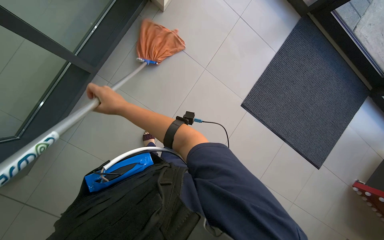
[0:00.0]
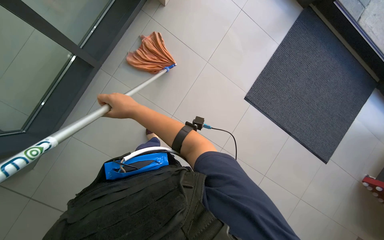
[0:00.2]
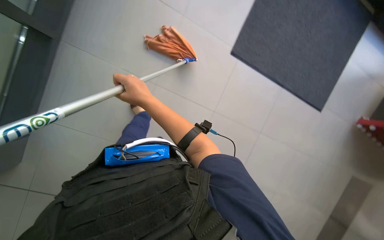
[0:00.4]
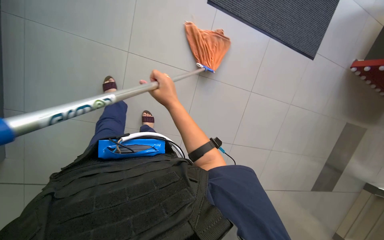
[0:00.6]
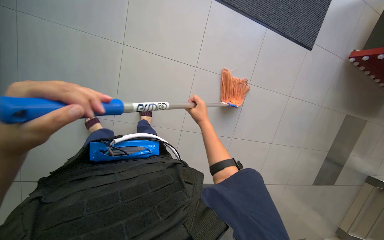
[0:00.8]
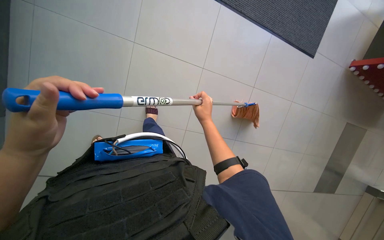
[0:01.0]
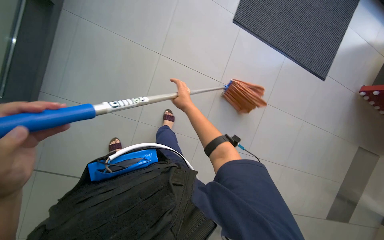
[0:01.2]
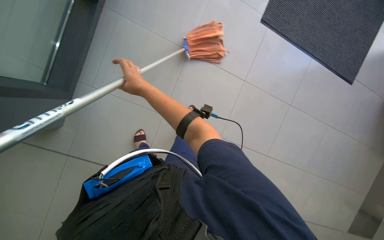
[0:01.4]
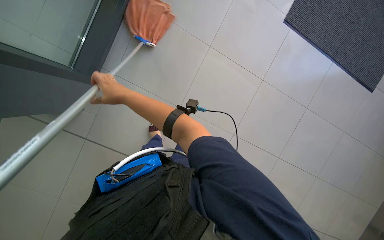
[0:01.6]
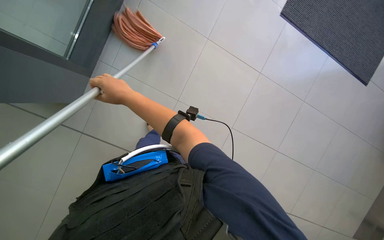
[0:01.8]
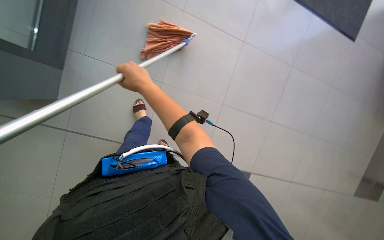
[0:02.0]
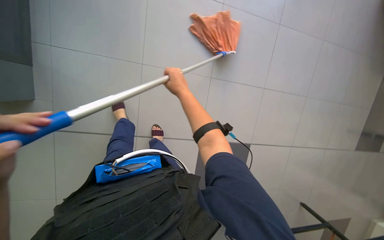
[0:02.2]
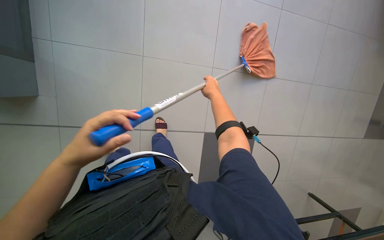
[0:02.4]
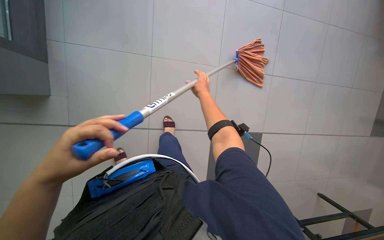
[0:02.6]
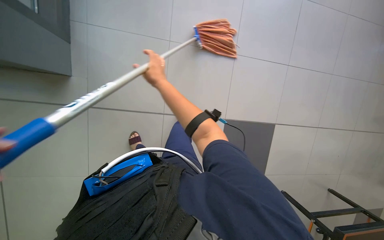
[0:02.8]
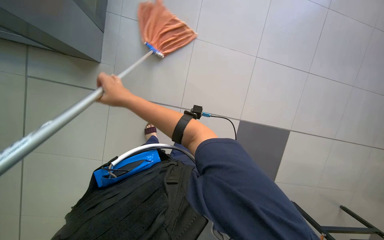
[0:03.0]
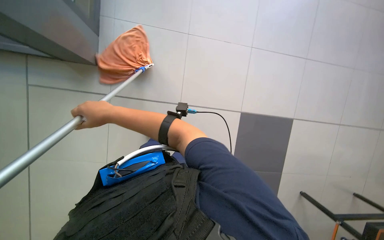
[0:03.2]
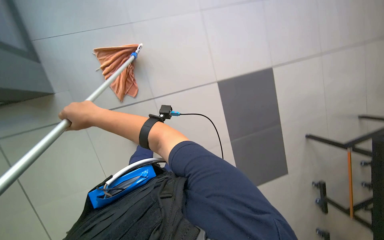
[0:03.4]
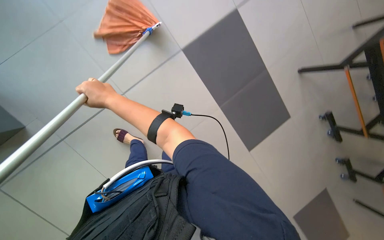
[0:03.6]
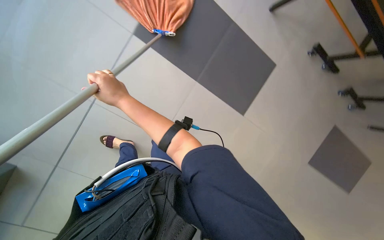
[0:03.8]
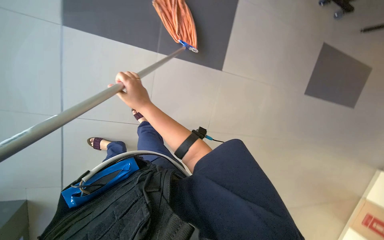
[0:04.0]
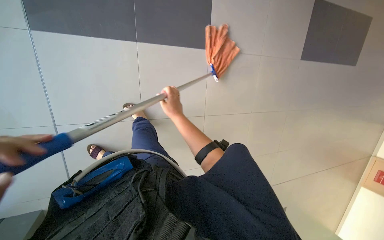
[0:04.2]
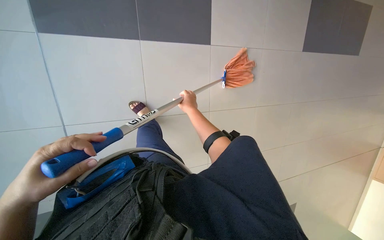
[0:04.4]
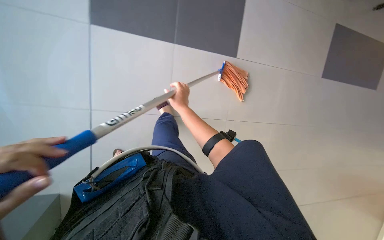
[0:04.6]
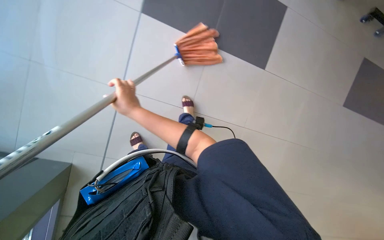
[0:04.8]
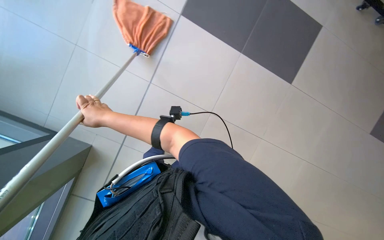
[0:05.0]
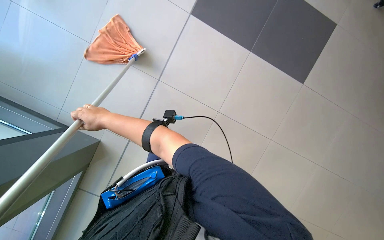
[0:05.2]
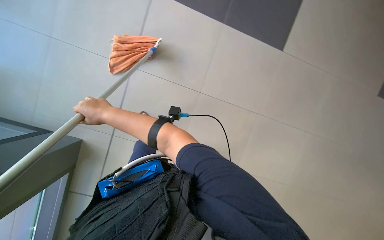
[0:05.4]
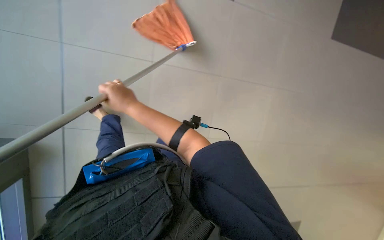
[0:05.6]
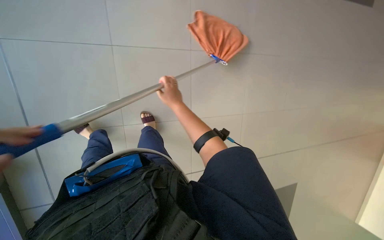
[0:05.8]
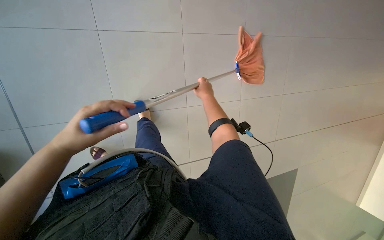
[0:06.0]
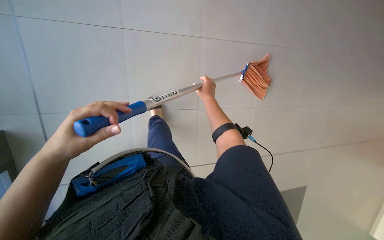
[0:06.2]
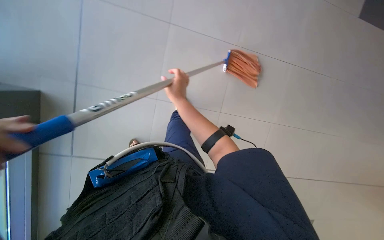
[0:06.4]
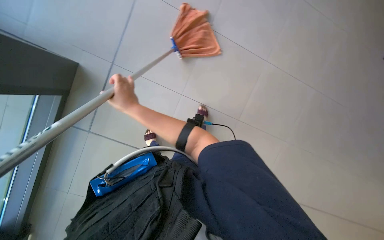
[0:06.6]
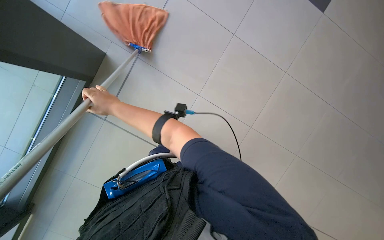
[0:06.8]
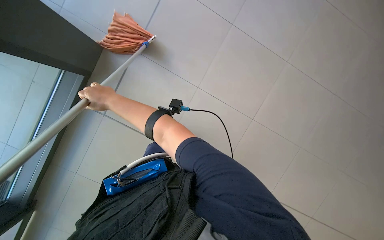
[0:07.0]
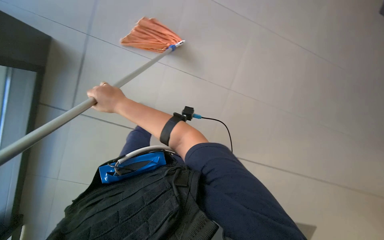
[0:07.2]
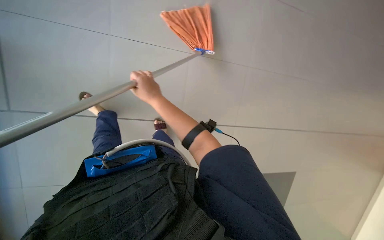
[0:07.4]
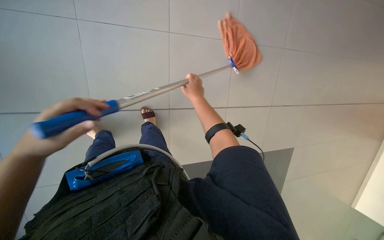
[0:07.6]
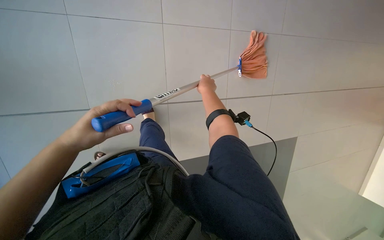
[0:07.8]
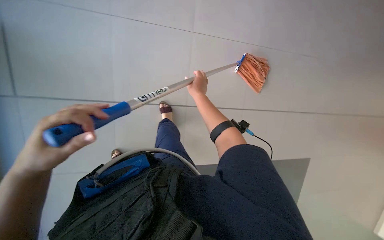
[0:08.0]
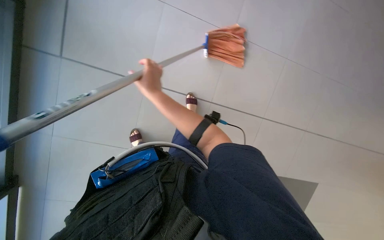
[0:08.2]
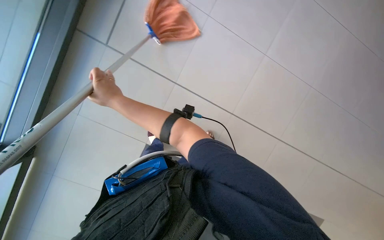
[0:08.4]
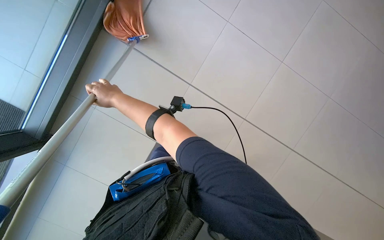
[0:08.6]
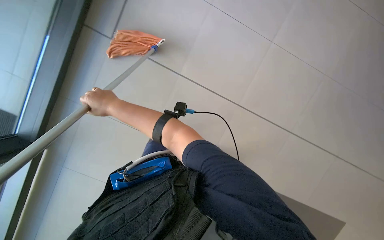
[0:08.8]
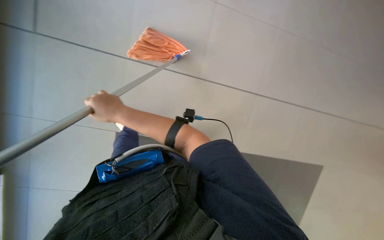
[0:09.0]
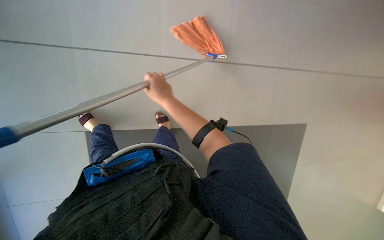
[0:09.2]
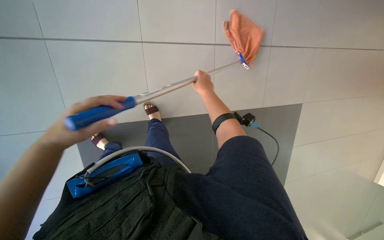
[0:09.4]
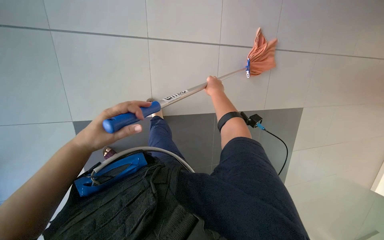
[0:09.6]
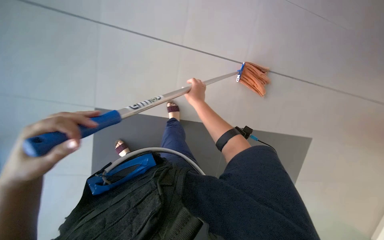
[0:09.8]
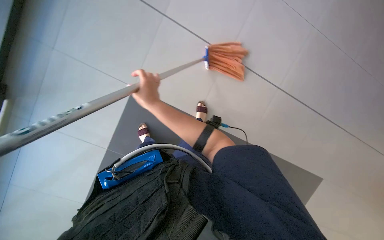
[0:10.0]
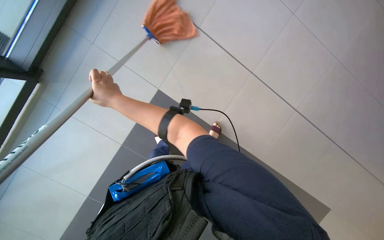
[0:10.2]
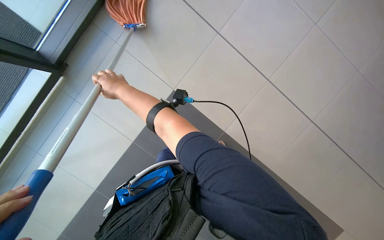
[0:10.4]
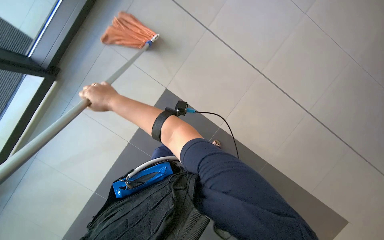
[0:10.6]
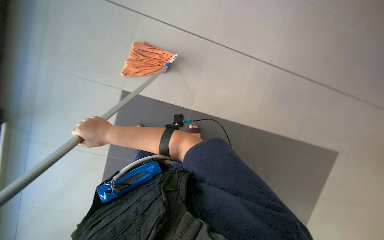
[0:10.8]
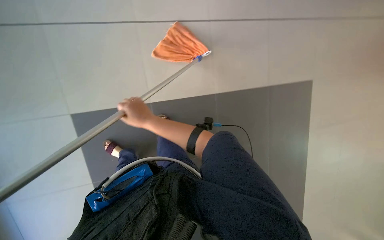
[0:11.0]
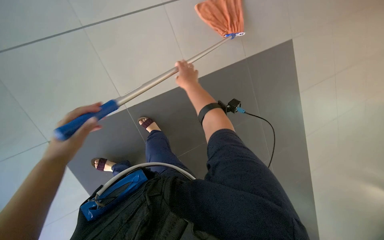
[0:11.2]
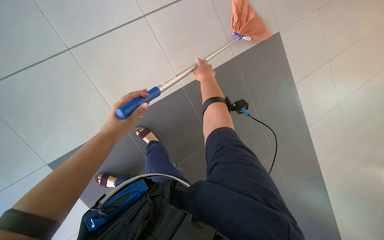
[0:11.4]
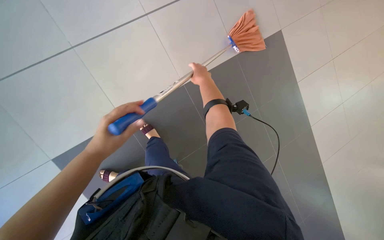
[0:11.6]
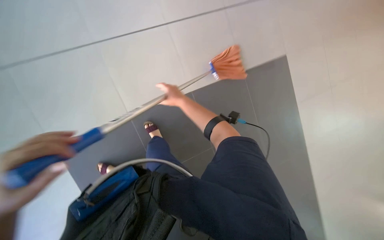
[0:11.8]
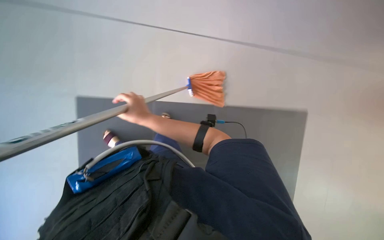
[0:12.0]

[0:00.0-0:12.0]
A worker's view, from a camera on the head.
Job: mopping floor.
The whole recording: Mopping the floor. The worker mops the floor with a mop, wrings it in the bucket, and changes the mop head.
0:03.0 to 0:04.4: Everything in view rotates some 45 degrees counterclockwise.
0:04.4 to 0:06.0: The right hand travels to the left and back again, approximately 30 cm each way.
0:07.6 to 0:09.0: The view tilts about 15 degrees upward. The right hand shifts approximately 30 cm nearer to the camera and to the left.
0:10.4 to 0:12.0: The right hand moves approximately 15 cm to the right and comes back.

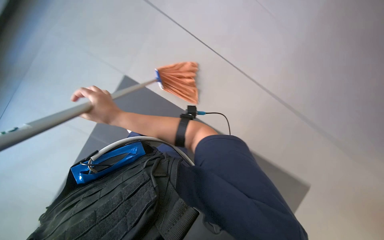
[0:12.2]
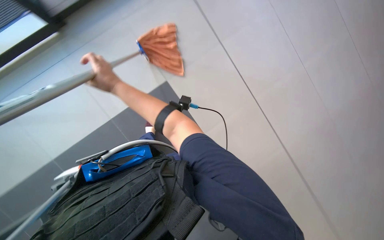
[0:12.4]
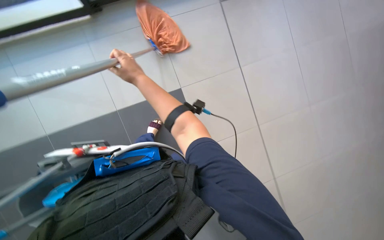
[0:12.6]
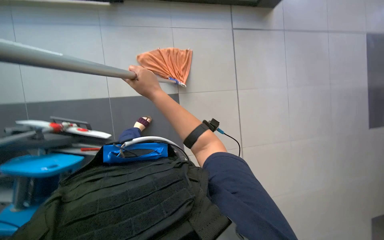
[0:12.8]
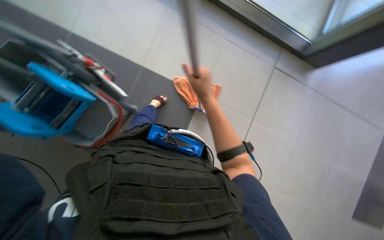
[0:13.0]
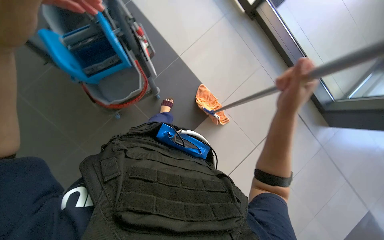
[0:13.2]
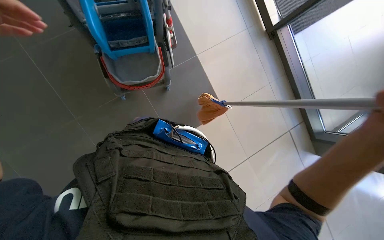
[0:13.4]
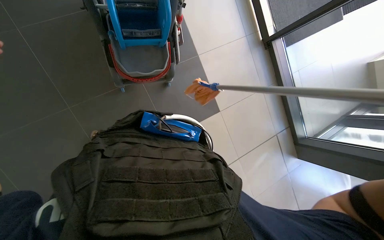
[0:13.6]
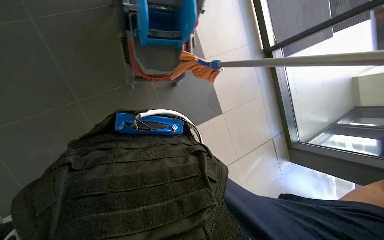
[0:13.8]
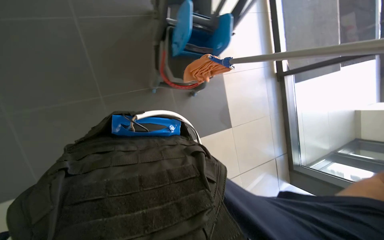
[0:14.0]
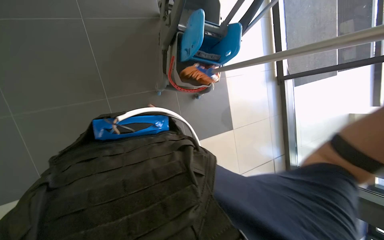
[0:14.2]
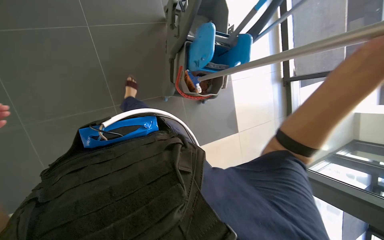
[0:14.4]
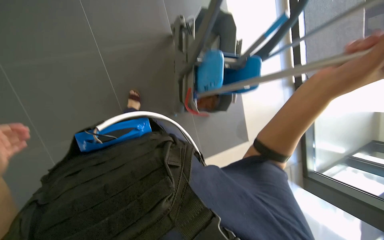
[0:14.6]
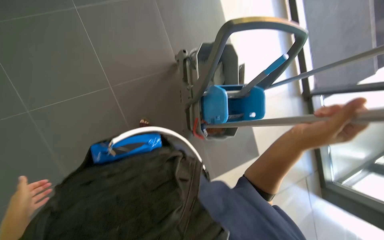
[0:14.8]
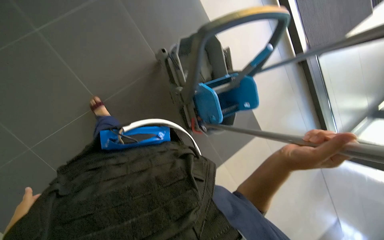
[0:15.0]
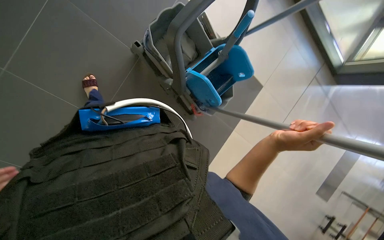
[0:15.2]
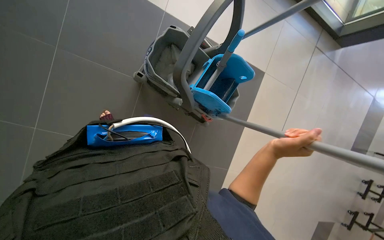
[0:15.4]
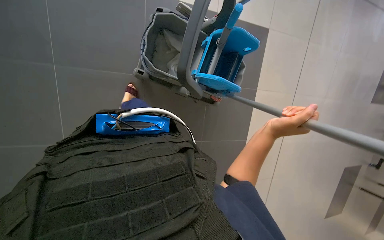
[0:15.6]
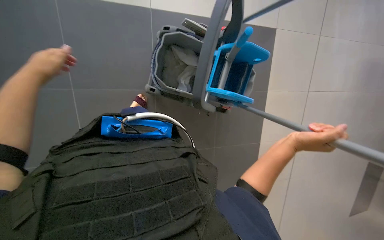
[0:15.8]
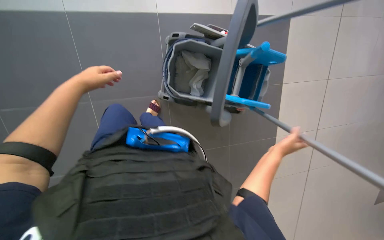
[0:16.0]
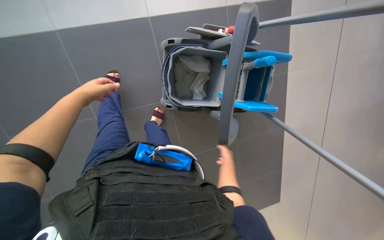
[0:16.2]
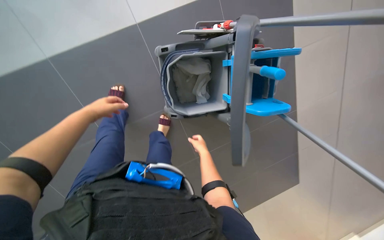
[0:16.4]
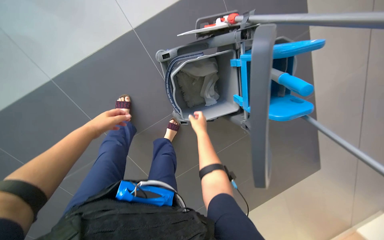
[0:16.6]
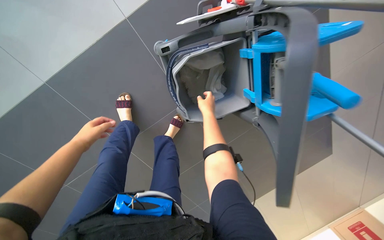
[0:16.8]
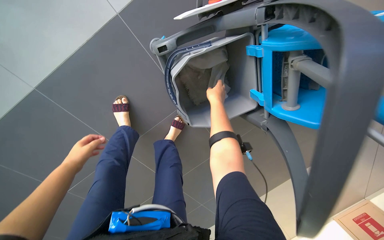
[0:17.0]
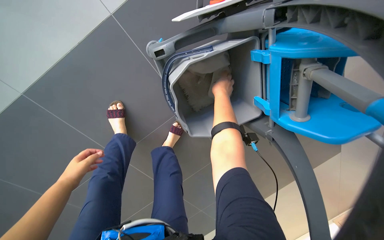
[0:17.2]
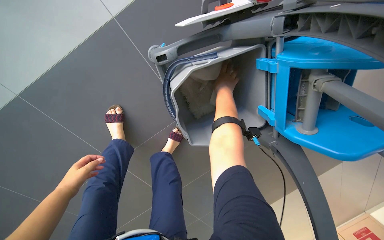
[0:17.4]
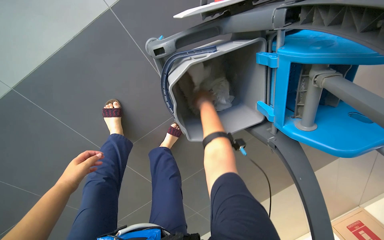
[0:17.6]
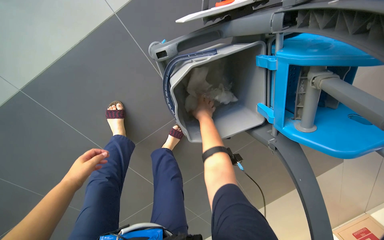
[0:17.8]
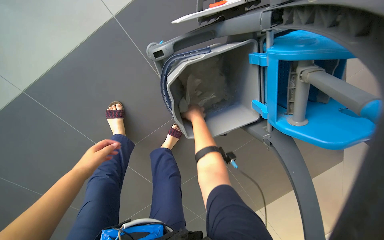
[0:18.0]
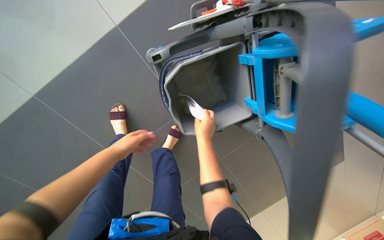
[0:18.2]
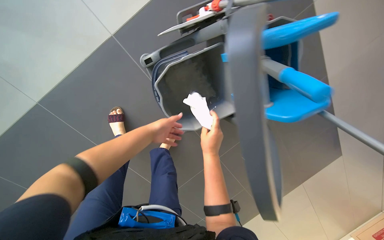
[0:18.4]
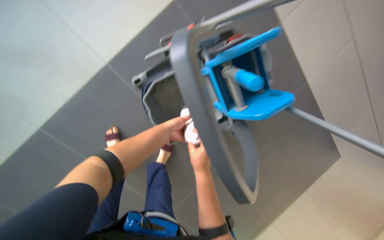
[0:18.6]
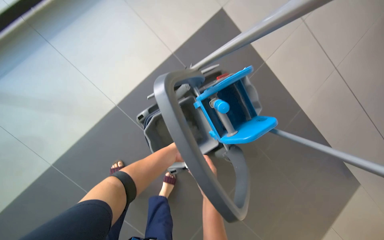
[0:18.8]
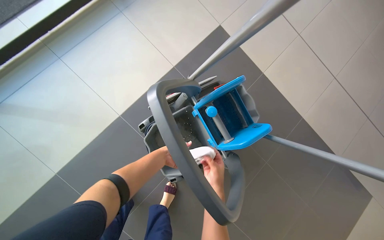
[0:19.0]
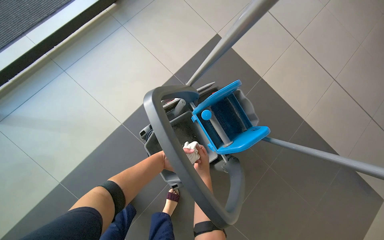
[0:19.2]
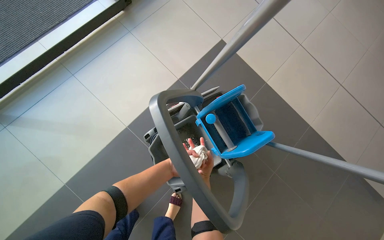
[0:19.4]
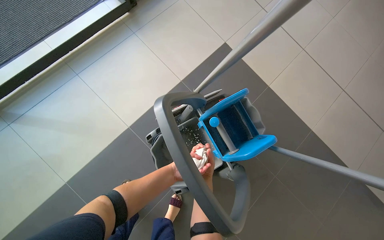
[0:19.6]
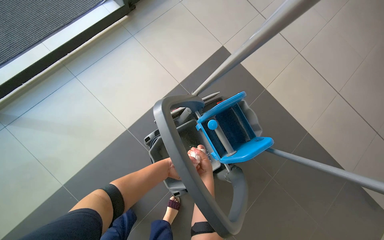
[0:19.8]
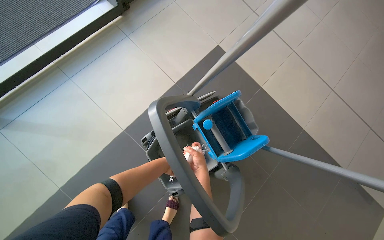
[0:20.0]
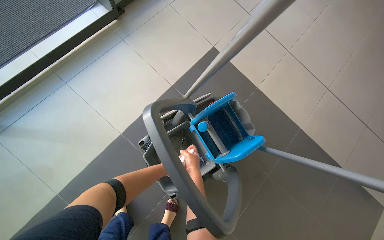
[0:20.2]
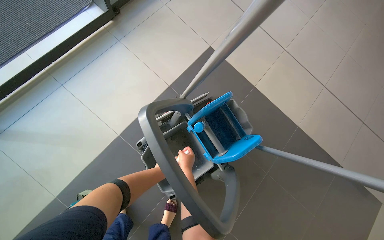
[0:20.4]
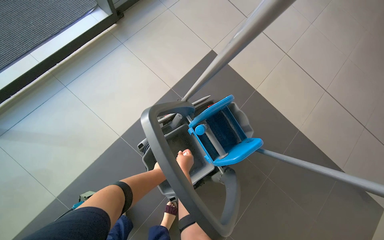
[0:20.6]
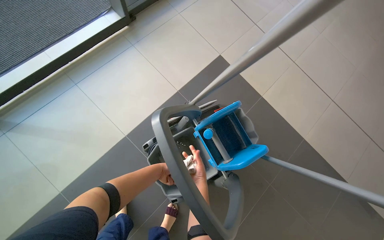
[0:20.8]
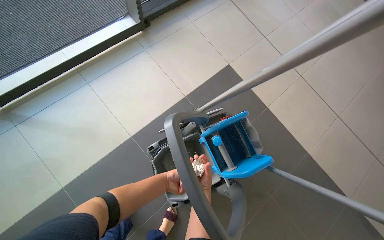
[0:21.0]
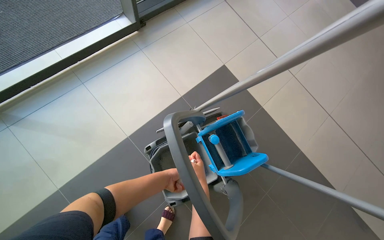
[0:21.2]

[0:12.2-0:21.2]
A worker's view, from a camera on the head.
Job: mopping floor.
The whole recording: Mopping the floor. The worker mops the floor with a mop, wrings it in the bucket, and changes the mop head.
0:12.2 to 0:13.8: The view swings approximately 15 degrees to the right. The scene turns roughly 40 degrees clockwise in the picture.
0:15.2 to 0:16.6: The camera sweeps to the left, by roughly 20 degrees. The right hand heads farther from the camera and to the left, covering approximately 40 cm.
0:16.6 to 0:18.2: The right hand goes up the picture and returns, about 30 cm each way. The left hand shifts about 15 cm to the right.
0:18.2 to 0:19.8: The camera pitches upward, by roughly 35 degrees.
0:19.8 to 0:21.2: The left hand moves about 5 cm farther from the camera and comes back.
